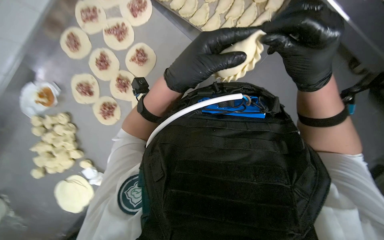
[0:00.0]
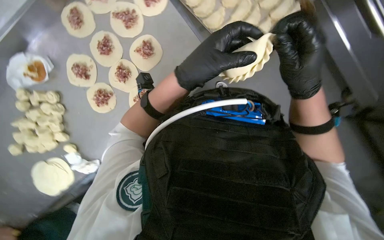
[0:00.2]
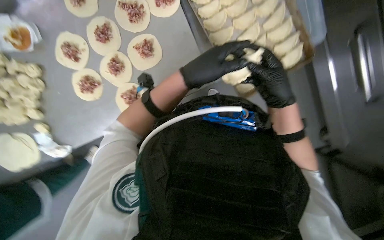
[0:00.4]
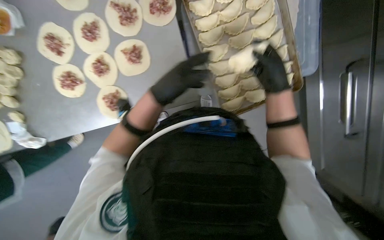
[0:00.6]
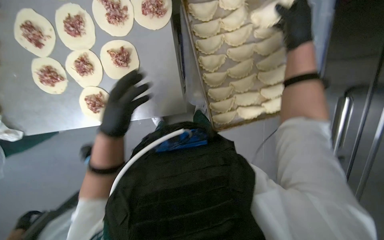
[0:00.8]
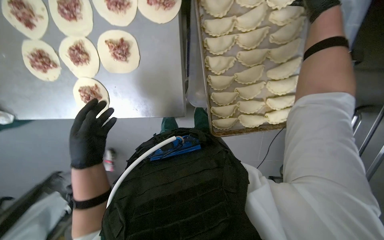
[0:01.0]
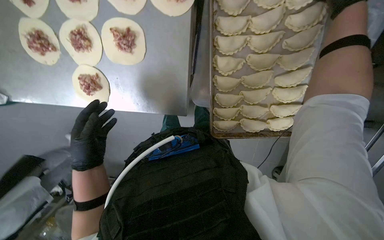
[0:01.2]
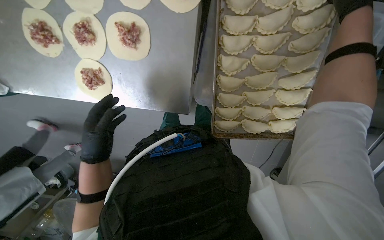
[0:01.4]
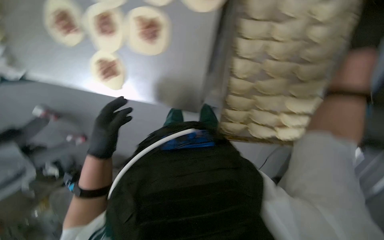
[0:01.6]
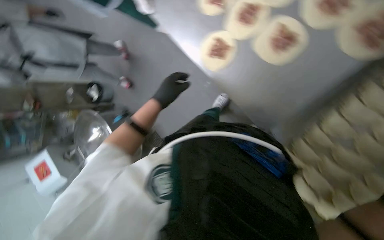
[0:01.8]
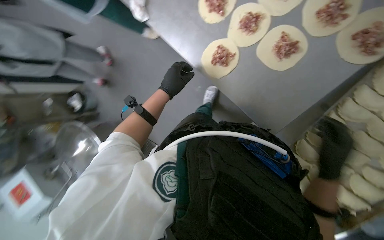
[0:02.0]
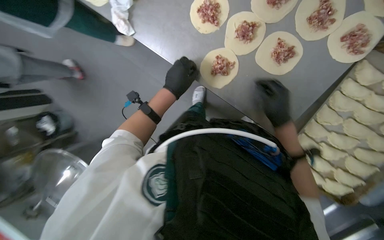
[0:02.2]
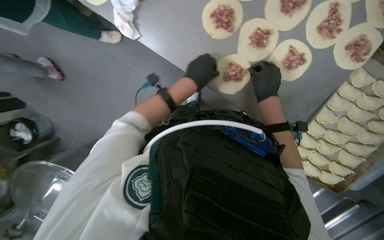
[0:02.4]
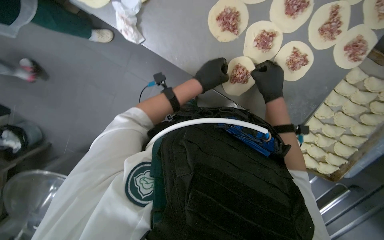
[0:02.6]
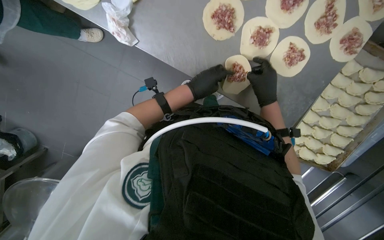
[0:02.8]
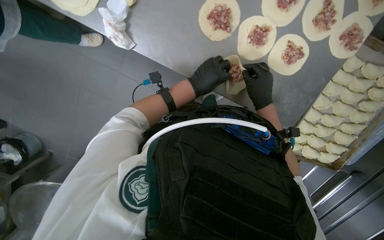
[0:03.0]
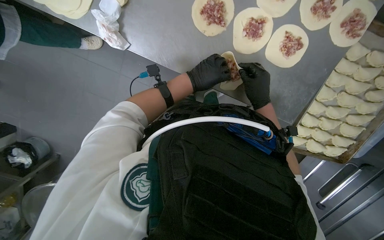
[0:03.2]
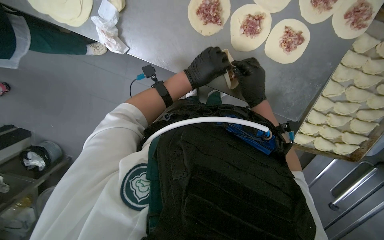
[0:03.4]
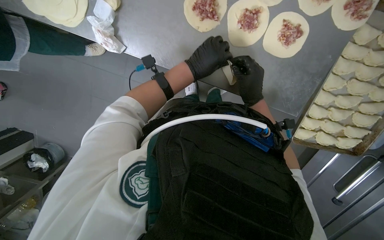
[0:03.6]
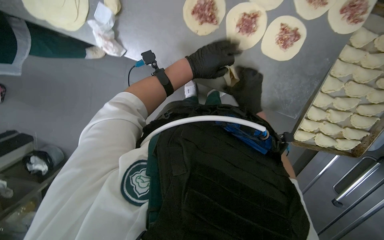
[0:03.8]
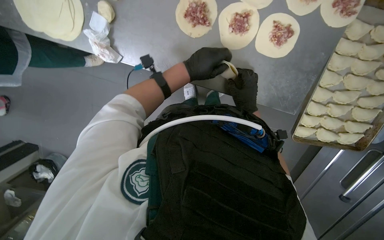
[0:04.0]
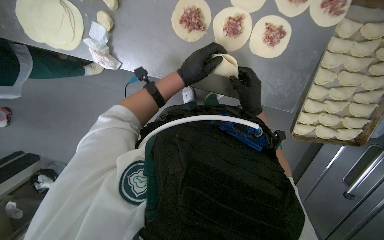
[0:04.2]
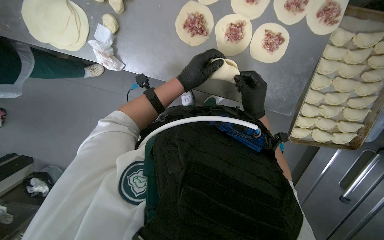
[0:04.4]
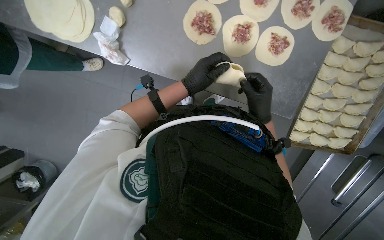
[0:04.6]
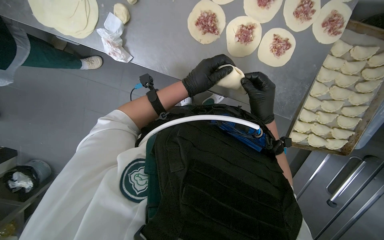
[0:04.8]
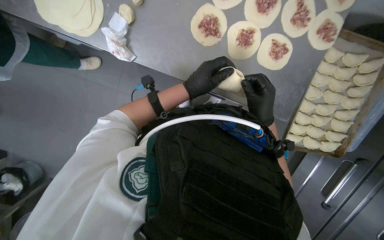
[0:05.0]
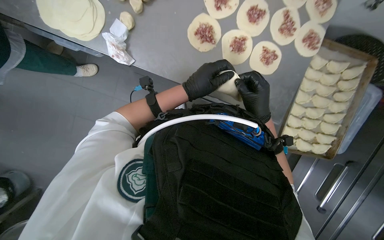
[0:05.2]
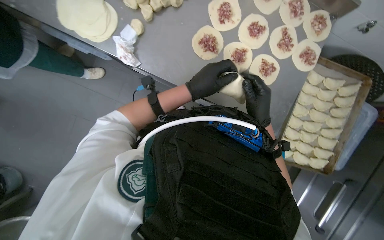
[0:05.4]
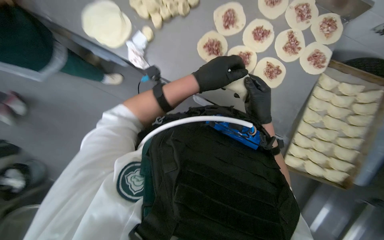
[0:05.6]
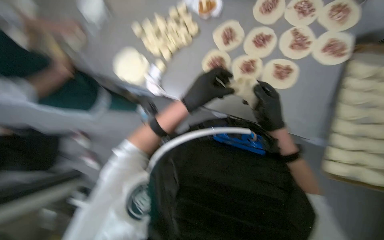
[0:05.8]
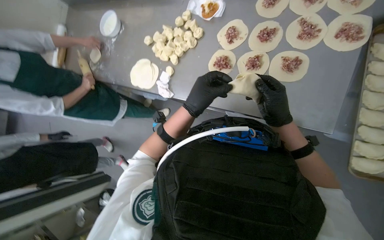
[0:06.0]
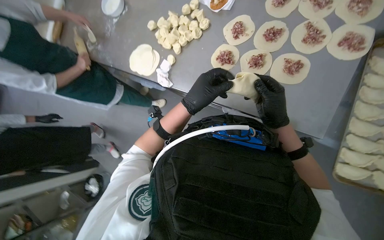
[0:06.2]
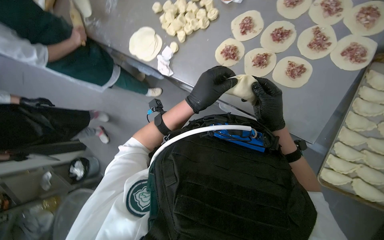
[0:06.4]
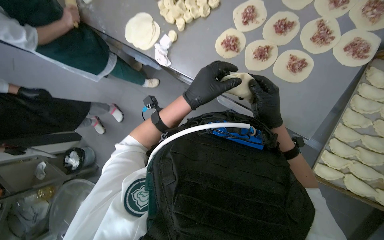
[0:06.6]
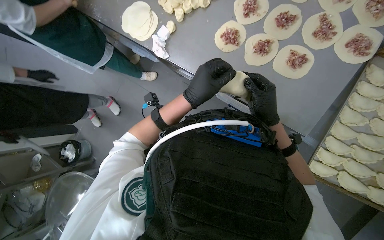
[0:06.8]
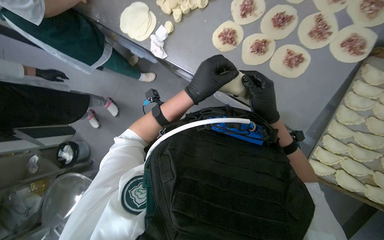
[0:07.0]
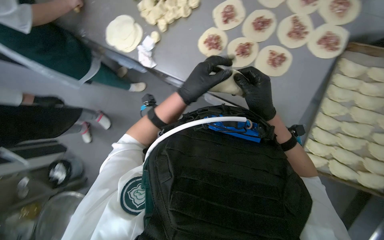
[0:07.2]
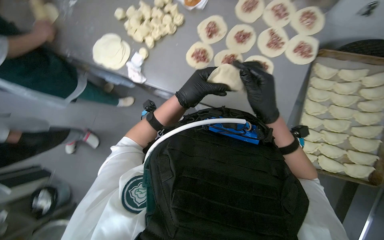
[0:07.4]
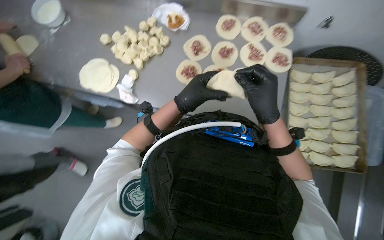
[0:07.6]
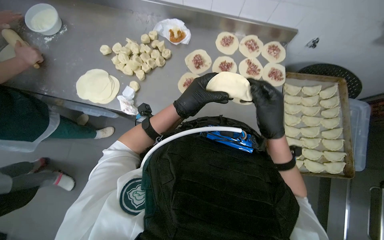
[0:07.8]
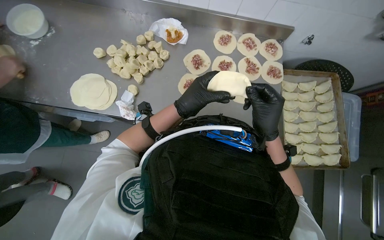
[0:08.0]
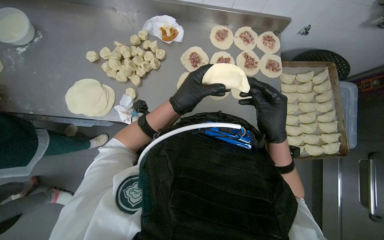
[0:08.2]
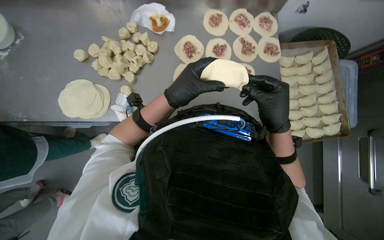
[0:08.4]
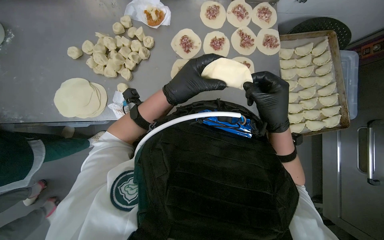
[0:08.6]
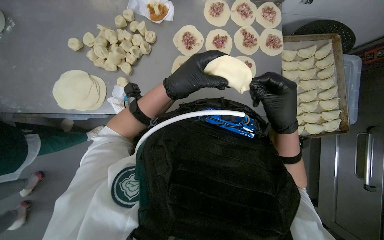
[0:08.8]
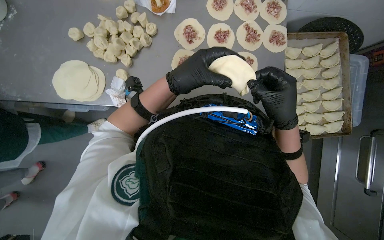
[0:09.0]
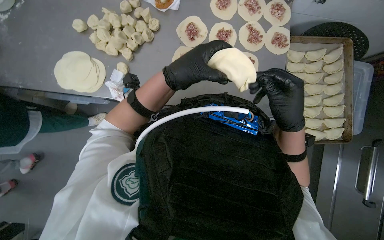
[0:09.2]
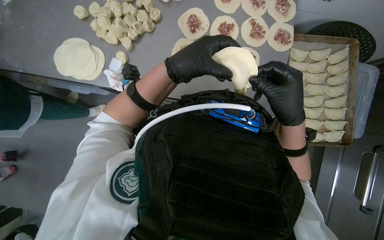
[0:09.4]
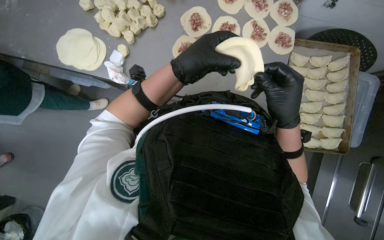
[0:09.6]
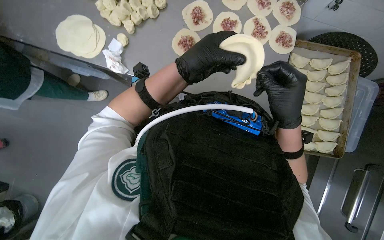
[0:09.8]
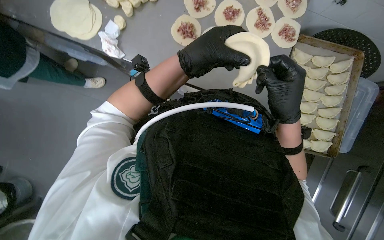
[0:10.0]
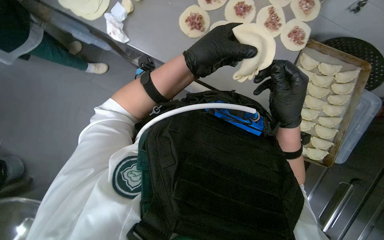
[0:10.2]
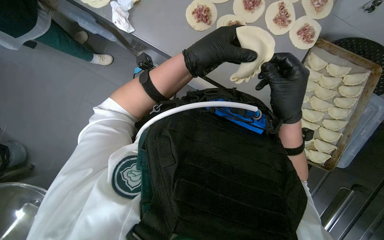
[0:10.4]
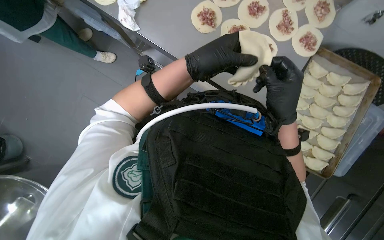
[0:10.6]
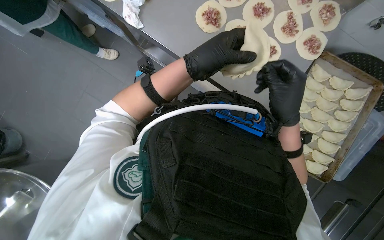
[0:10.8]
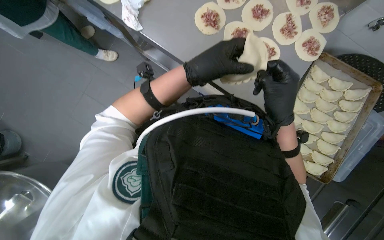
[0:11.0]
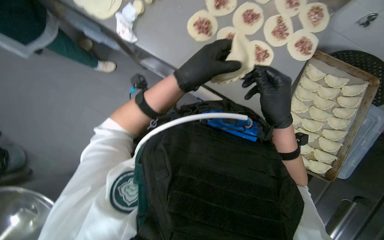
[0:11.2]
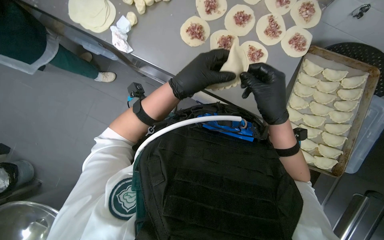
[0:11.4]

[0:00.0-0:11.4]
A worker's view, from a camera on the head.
Job: preparing food.
The whole recording: Making meat dumplings. The worker adds meat filling to dough circles, then folds and crimps them to form dumplings.
0:00.0 to 0:01.4: The view pans to the right by some 20 degrees. The wearer looks about 15 degrees further downward. Everything in view rotates roughly 50 degrees clockwise.
0:01.4 to 0:02.8: The wearer moves roughly 40 cm. The head turns to the right by about 30 degrees.
0:02.8 to 0:04.2: The hands work in one place, with small movements.
0:04.2 to 0:05.6: The wearer looks approximately 15 degrees further upward. The left hand heads nearer to the camera, covering roughly 15 cm.
0:07.2 to 0:08.6: The wearer's head swings about 35 degrees to the right. The right hand goes roughly 10 cm nearer to the camera.
0:10.0 to 0:11.4: The hands are busy where they are.

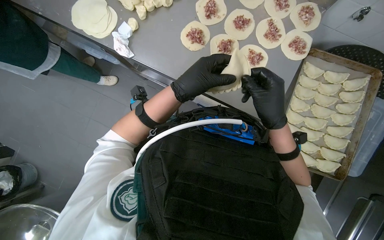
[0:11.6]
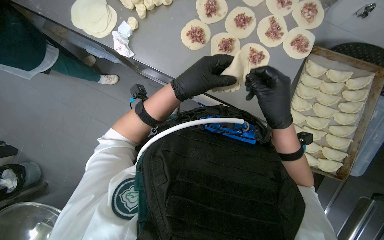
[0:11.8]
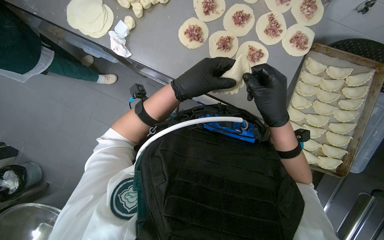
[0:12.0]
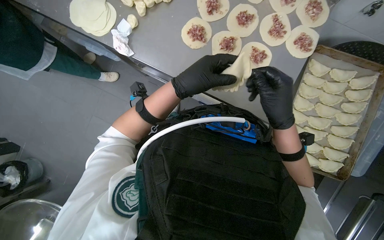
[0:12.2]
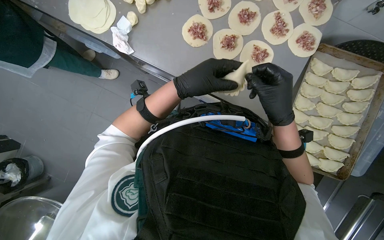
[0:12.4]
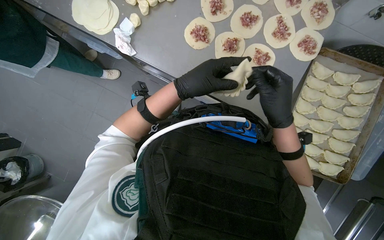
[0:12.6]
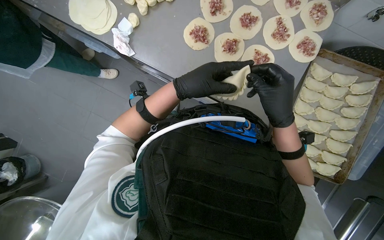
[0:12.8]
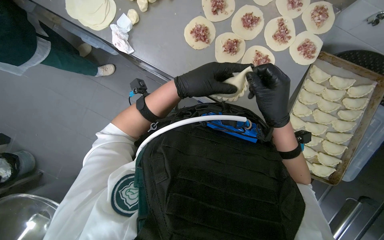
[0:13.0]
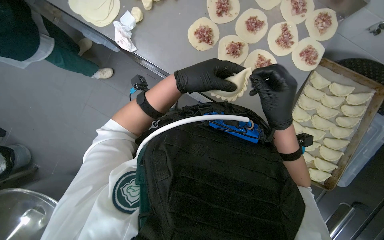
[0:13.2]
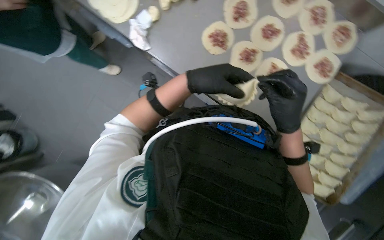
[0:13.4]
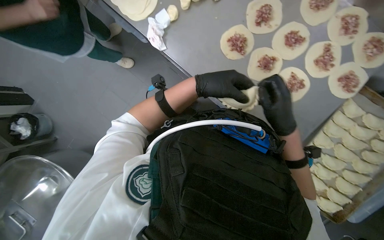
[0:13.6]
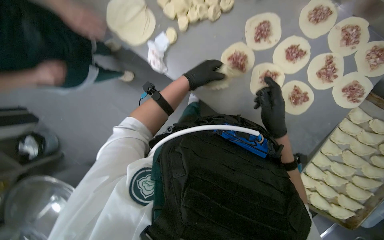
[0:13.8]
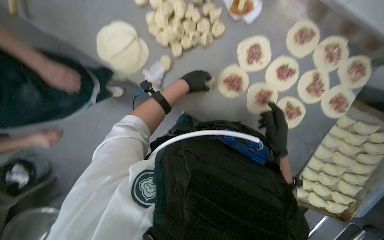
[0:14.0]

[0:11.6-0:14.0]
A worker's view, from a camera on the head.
Job: preparing food.
The whole recording: Making meat dumplings. The worker adds meat filling to dough circles, then folds and crimps them to form dumplings.
0:11.6 to 0:12.8: The hands stay close to where they were, moving slightly.
0:12.8 to 0:14.0: The right hand shifts approximately 15 cm farther from the camera.

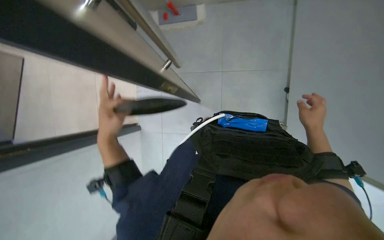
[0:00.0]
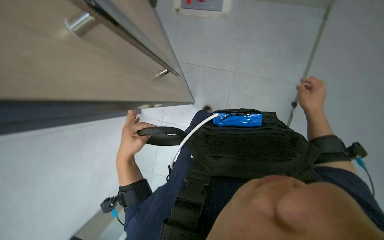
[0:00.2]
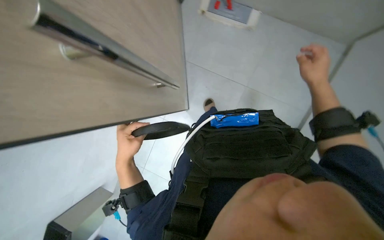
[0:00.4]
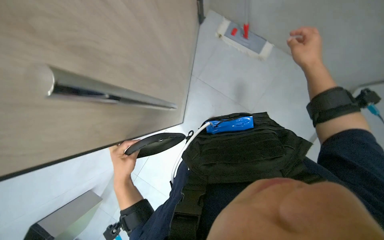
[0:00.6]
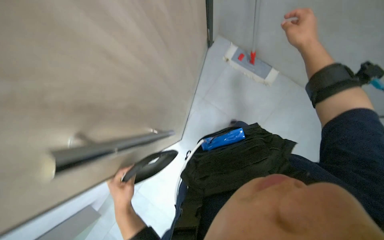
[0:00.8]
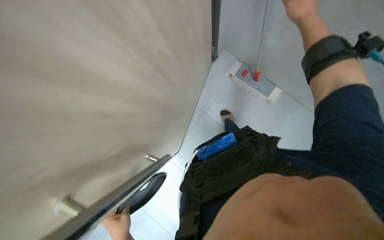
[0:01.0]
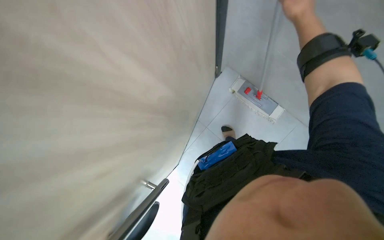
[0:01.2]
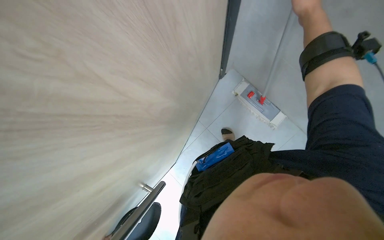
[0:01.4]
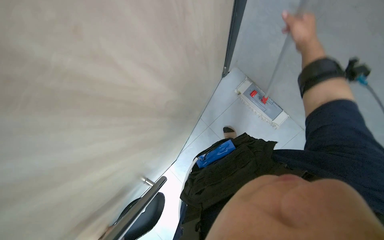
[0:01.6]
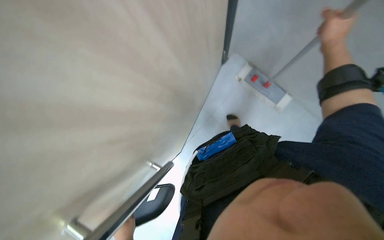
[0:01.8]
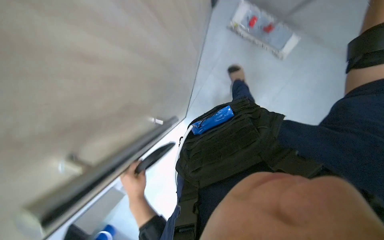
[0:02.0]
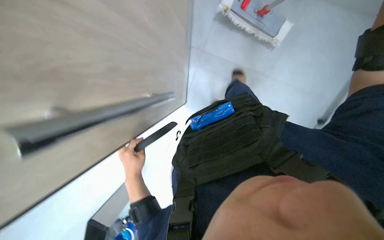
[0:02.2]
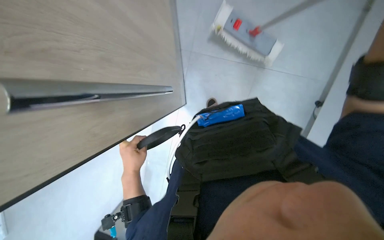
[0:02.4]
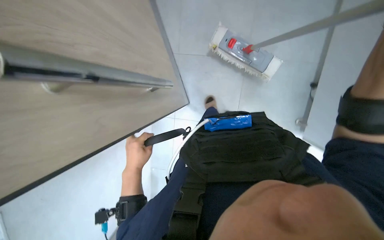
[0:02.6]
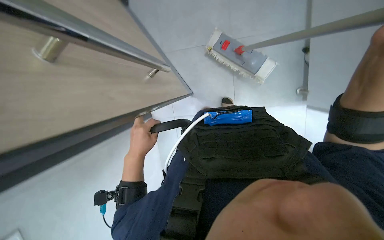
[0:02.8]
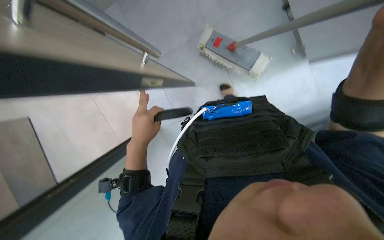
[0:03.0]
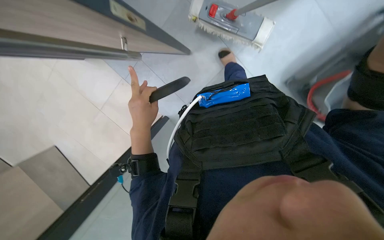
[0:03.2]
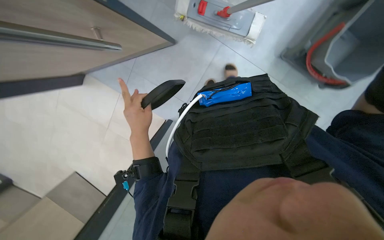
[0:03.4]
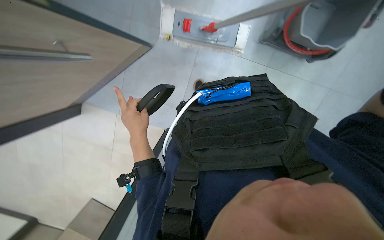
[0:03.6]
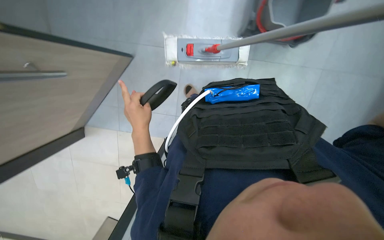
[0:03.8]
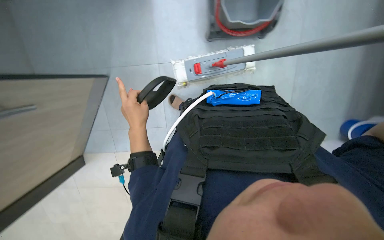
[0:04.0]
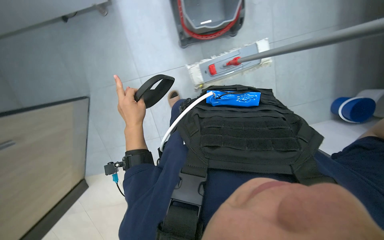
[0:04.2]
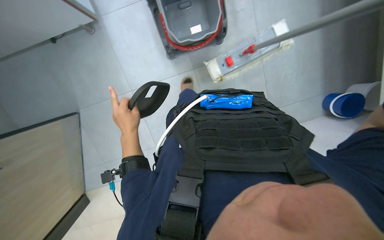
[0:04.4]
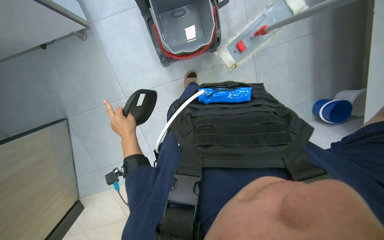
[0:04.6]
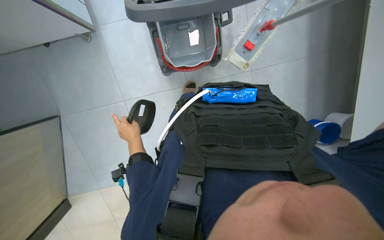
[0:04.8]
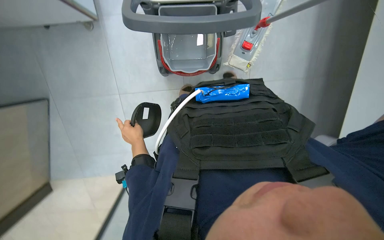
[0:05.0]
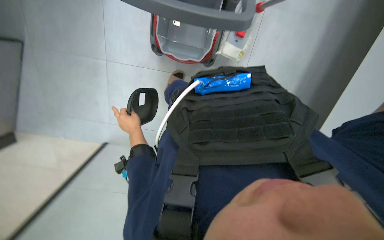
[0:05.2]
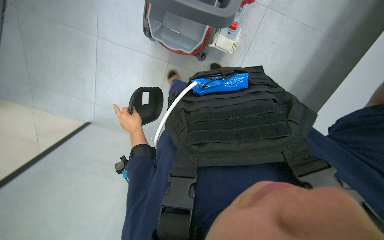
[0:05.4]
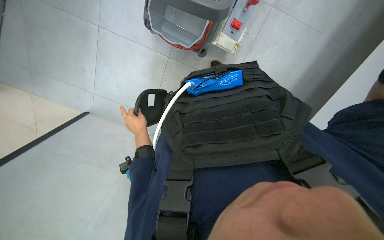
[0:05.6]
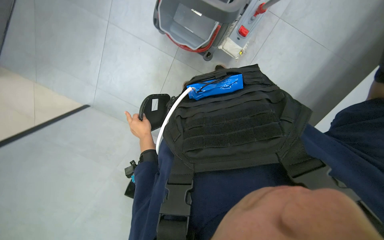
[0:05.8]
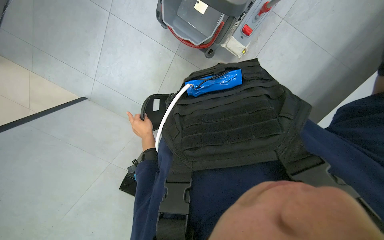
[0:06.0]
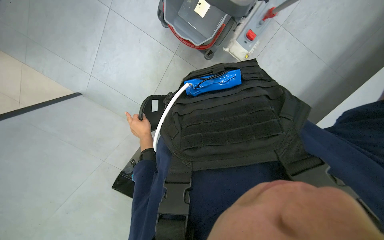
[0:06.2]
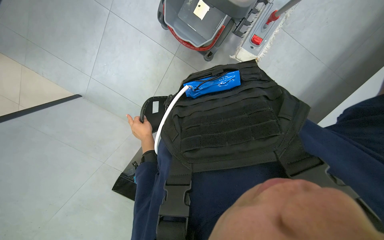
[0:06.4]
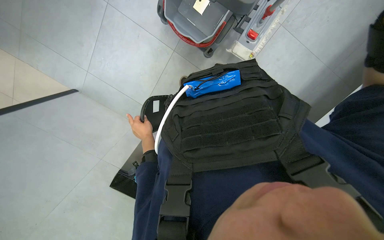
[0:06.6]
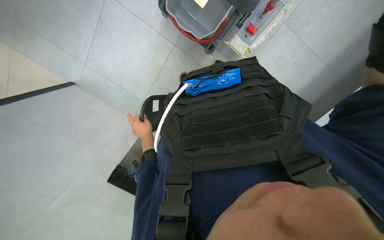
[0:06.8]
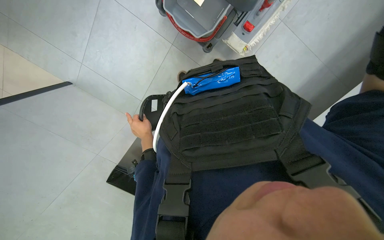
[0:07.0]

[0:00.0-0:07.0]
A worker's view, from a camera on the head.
Job: preparing cleaning supplies.
The whole recording: Preparing equipment for mopping. The worker prepares the equipment needed to mop the floor.
0:00.0 to 0:01.4: The view tilts about 15 degrees upward. The right hand travels up the picture, nearer to the camera and to the left by roughly 30 cm.
0:04.2 to 0:05.6: The left hand moves farther from the camera, some 10 cm.